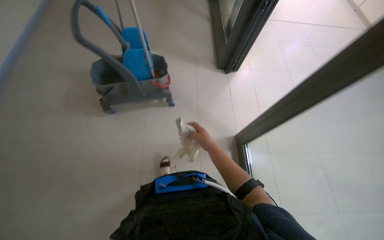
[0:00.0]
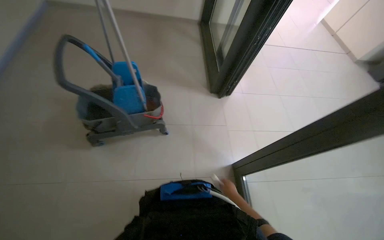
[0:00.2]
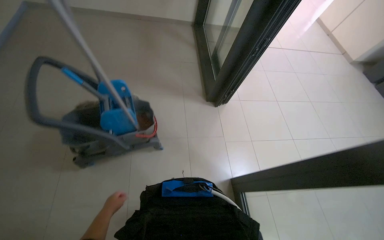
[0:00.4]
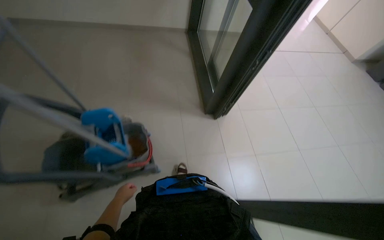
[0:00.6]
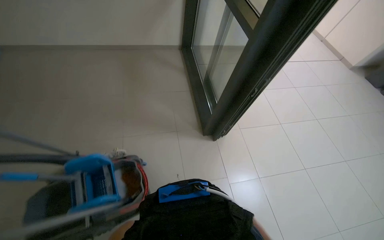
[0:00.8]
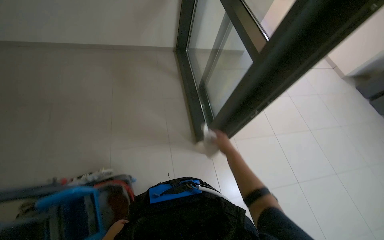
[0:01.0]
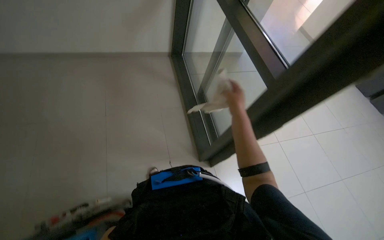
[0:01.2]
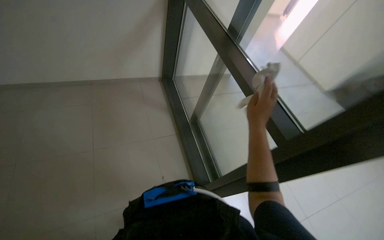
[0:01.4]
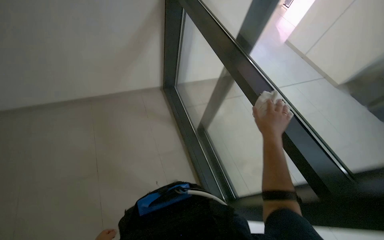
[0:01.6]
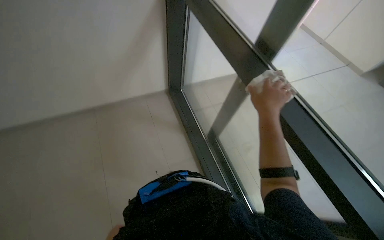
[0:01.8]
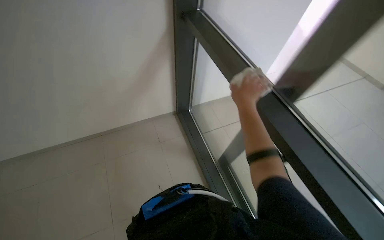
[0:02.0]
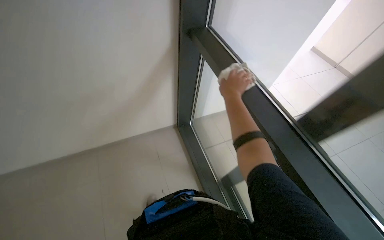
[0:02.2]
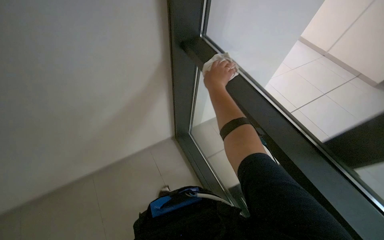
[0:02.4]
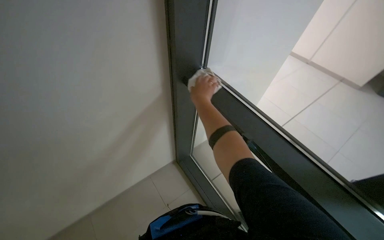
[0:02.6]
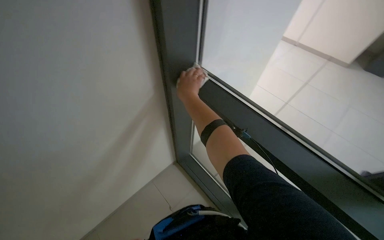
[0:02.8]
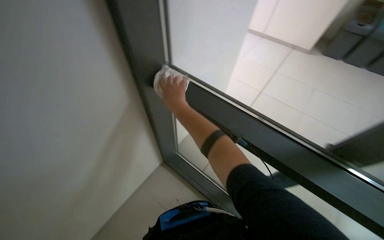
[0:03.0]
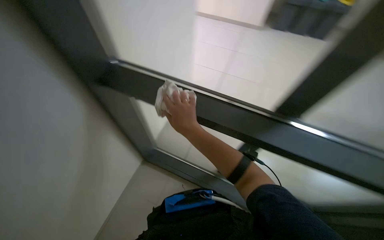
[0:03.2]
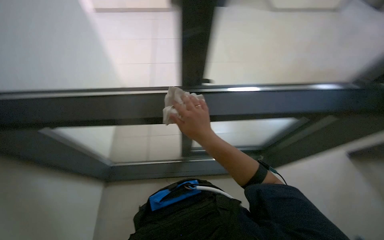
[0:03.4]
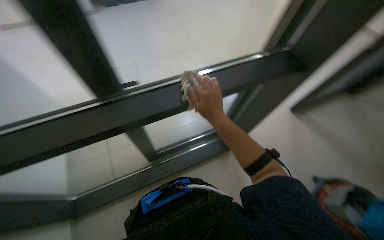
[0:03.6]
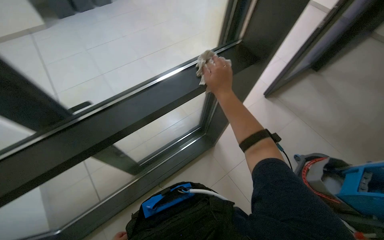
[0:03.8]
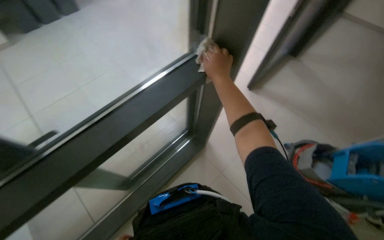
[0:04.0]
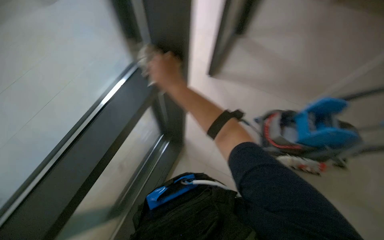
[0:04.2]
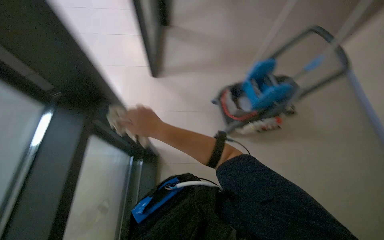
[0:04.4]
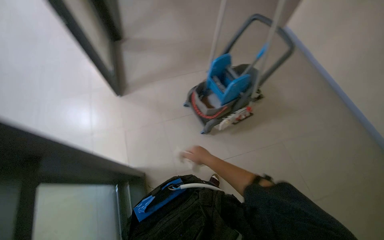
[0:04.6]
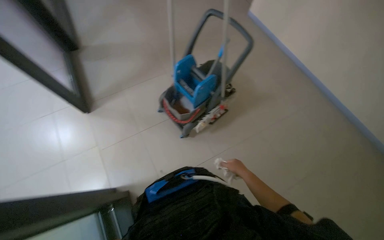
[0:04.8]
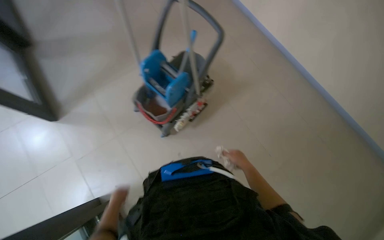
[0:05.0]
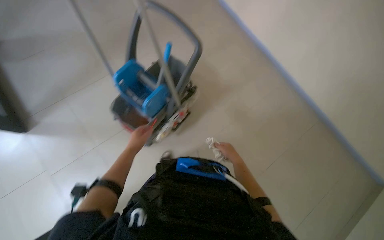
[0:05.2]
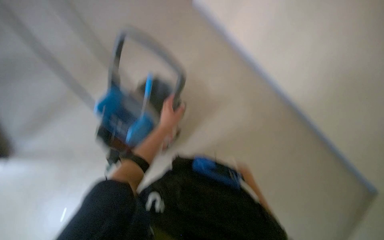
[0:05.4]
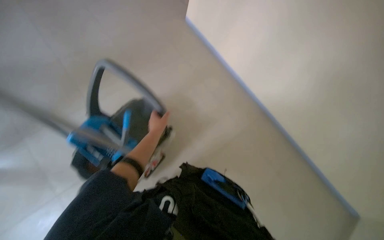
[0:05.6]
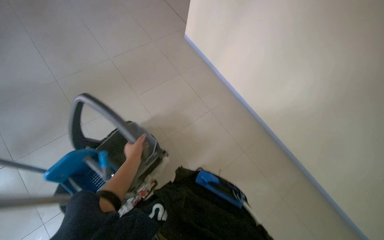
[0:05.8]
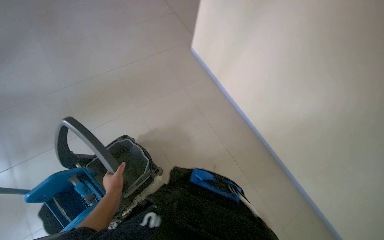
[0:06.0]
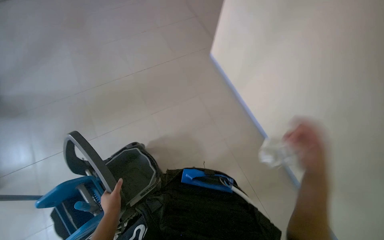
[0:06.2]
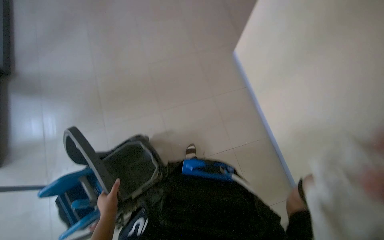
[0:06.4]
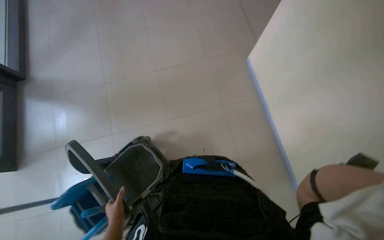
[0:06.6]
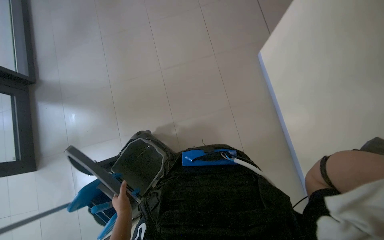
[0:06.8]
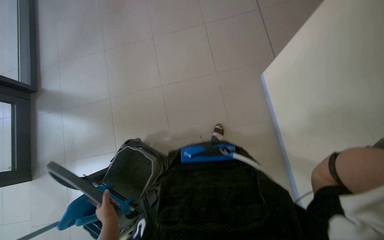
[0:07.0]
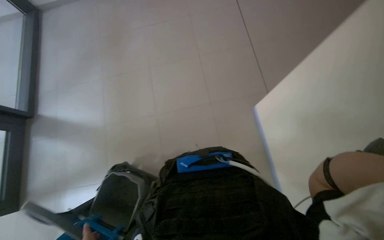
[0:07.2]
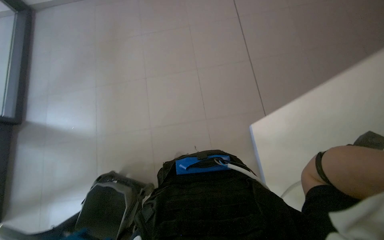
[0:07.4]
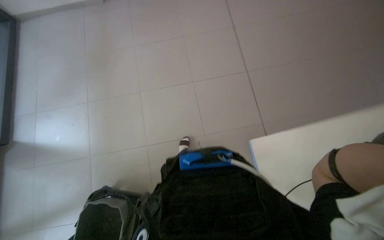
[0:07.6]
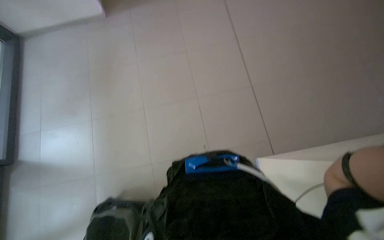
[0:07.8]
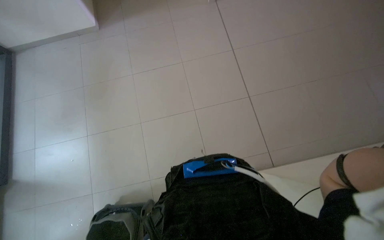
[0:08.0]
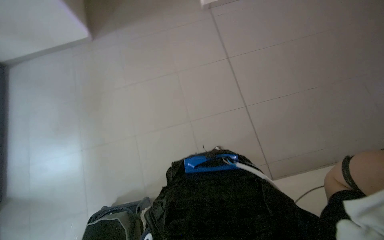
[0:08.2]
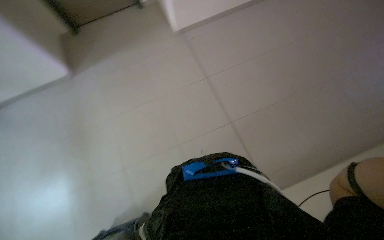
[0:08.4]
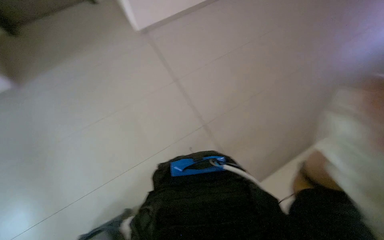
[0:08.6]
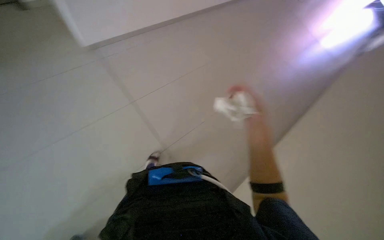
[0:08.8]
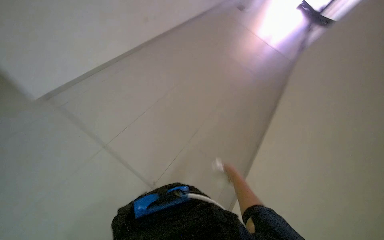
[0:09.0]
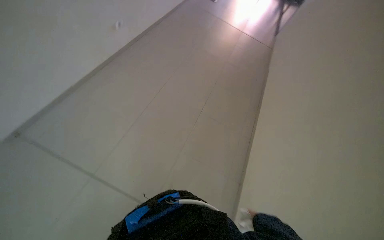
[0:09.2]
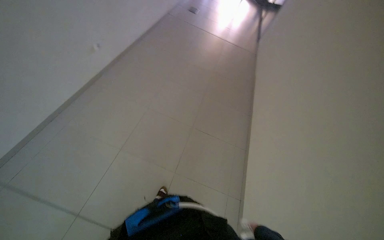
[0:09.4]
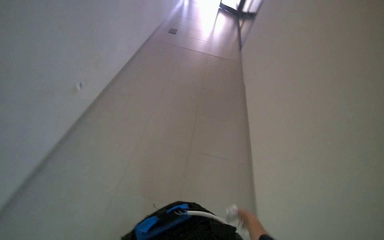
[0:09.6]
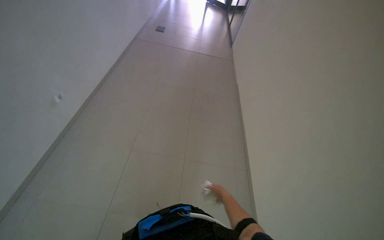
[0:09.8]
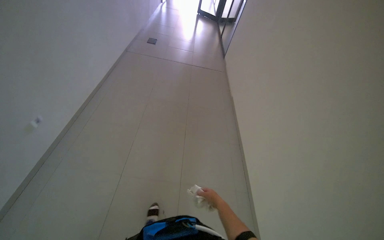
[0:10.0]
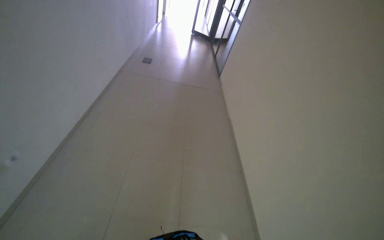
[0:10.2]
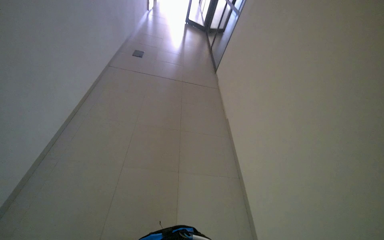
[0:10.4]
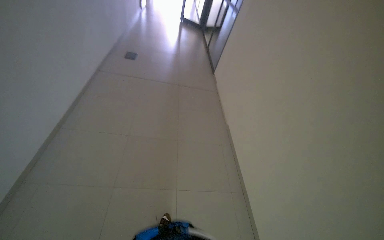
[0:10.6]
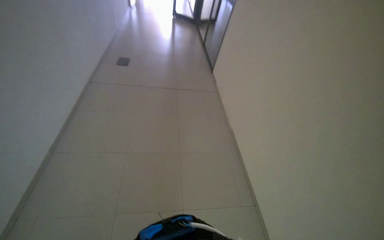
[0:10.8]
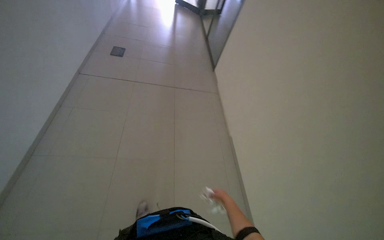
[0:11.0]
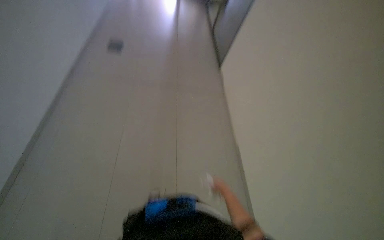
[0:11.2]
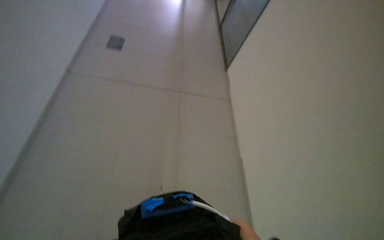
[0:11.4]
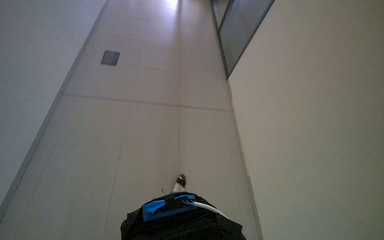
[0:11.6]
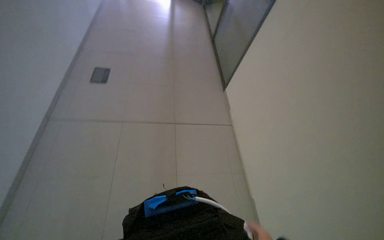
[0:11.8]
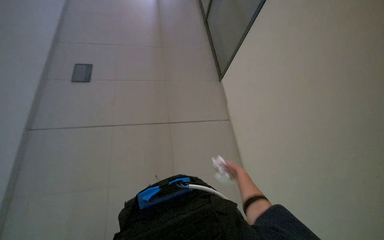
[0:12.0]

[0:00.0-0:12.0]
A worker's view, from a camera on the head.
Job: wiping surfaces.
The whole recording: Wiping glass door frames. The worker wipes the frames of the glass doors with a white cloth.
0:00.0 to 0:01.6: The wearer moves some 1 m. The wearer looks roughly 15 degrees further upward.
0:01.6 to 0:03.0: The scene turns about 25 degrees counterclockwise in the picture. The right hand shifts approximately 25 cm to the left and up the picture.
0:03.0 to 0:04.4: The wearer's head swings about 45 degrees to the right.
0:04.4 to 0:06.0: The camera is carried approximately 80 cm. The wearer's head swings some 40 degrees to the right.
0:07.6 to 0:09.0: The camera travels about 80 cm. The wearer's head swings some 25 degrees to the right.
0:09.0 to 0:10.4: The right hand goes approximately 15 cm farther from the camera.

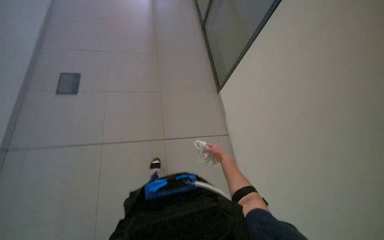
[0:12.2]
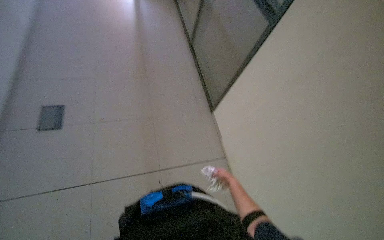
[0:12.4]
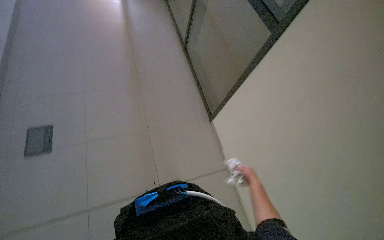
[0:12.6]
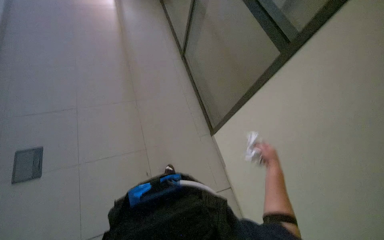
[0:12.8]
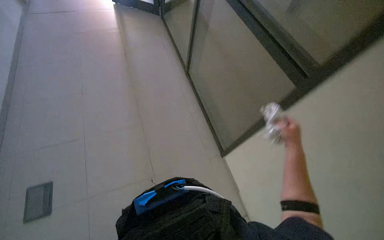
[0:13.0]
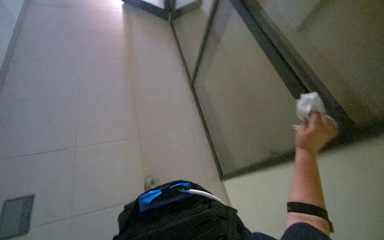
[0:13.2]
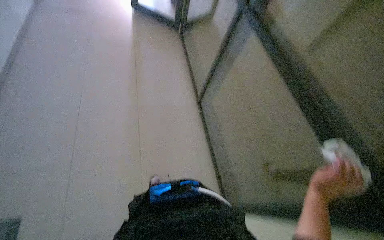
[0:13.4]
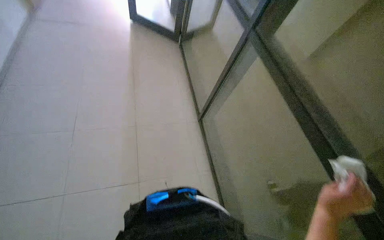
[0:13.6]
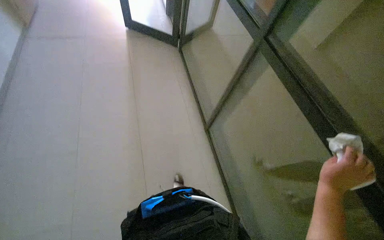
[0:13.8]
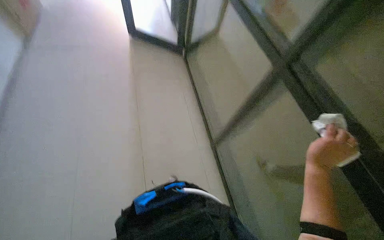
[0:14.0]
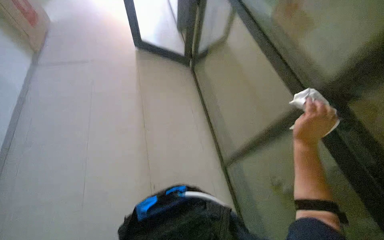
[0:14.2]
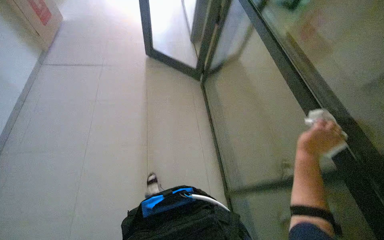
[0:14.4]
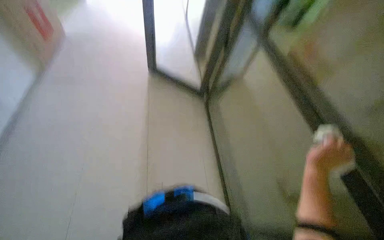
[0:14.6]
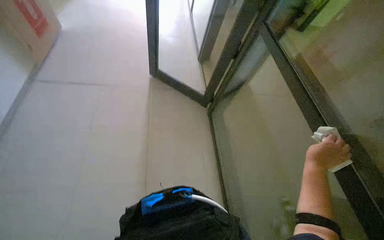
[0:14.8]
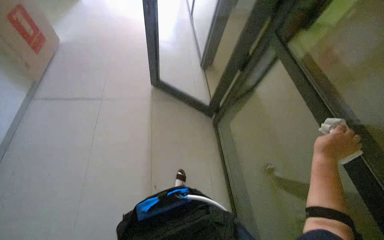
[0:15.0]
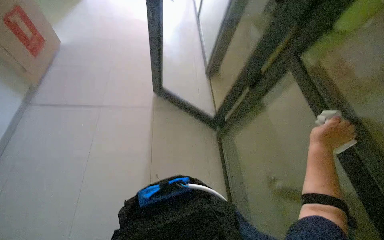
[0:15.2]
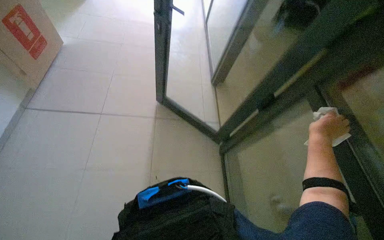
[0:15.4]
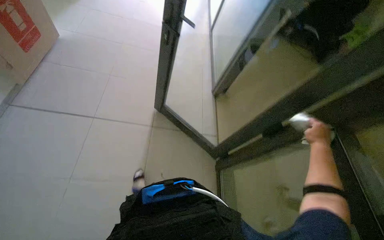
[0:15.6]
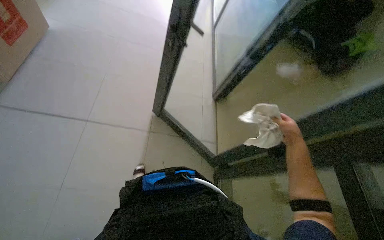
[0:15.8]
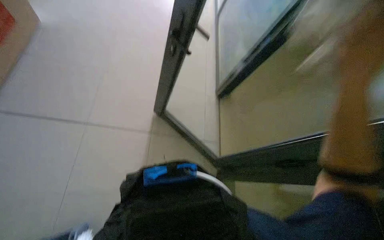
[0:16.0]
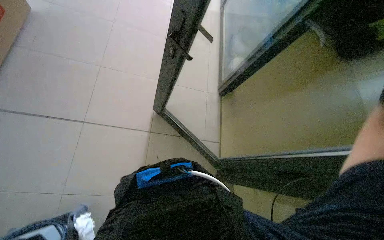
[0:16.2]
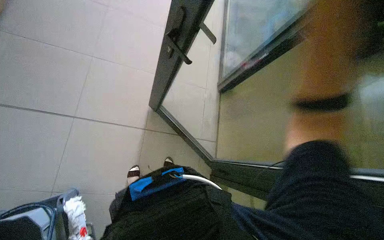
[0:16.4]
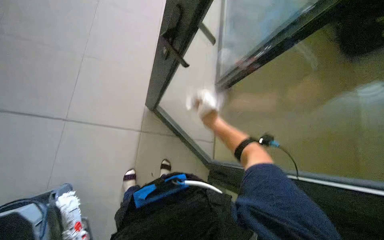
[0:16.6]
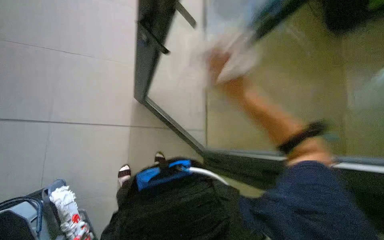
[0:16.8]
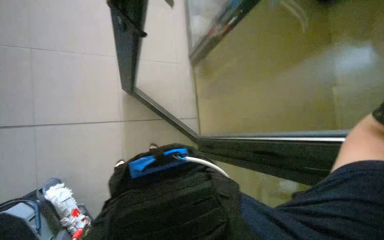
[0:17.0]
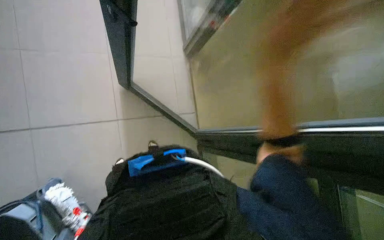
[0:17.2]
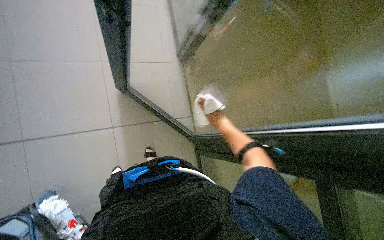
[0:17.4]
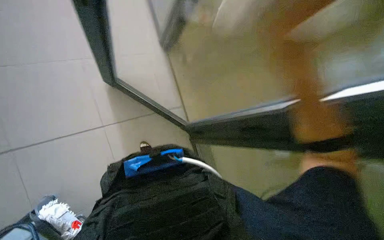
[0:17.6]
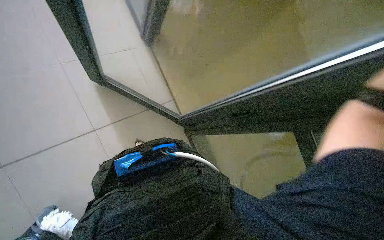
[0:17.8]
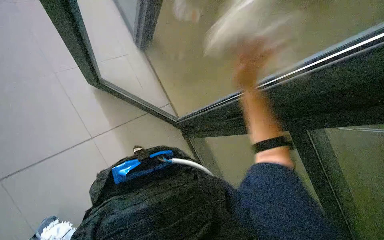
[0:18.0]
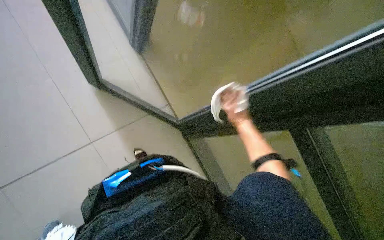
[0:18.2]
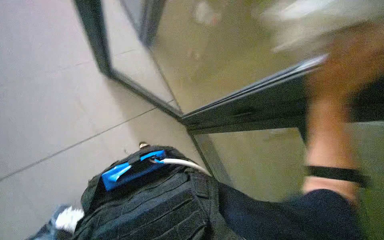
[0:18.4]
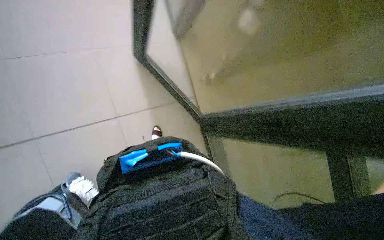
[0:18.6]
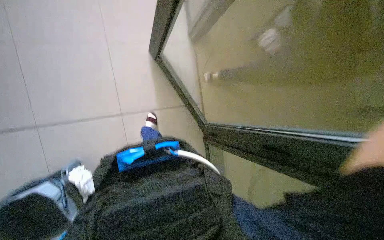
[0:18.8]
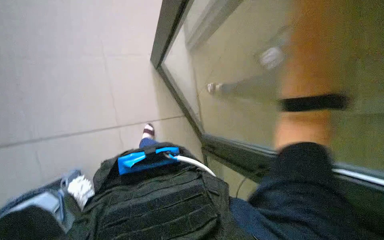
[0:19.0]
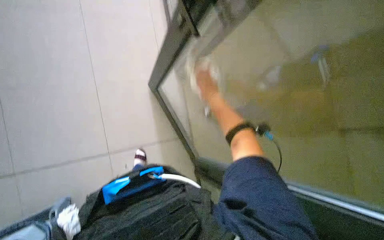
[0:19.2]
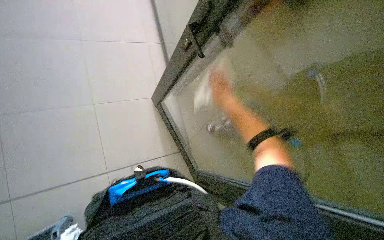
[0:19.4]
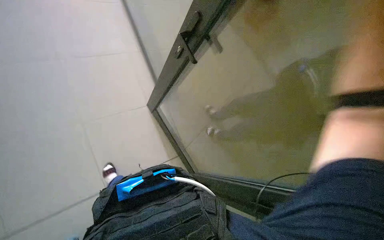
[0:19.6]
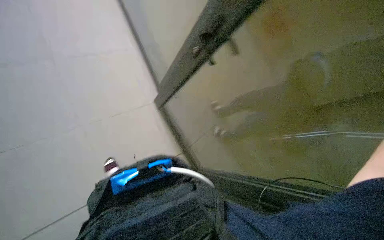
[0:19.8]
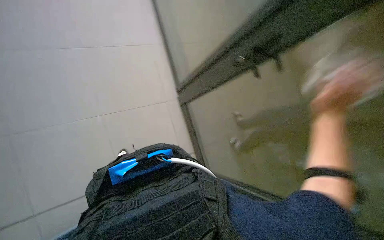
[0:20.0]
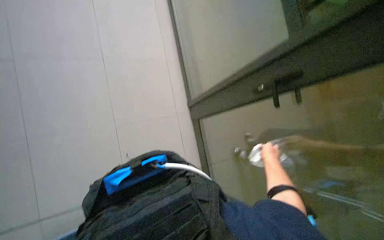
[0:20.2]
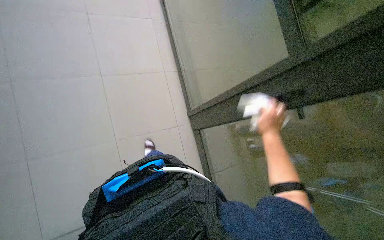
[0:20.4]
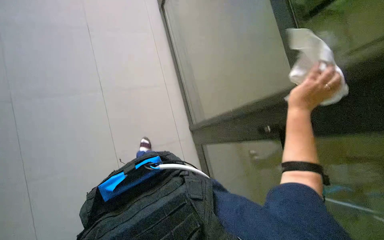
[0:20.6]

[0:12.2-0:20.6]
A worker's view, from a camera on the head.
Job: wiping surfaces.
The whole recording: Wiping glass door frames. The worker wipes the frames of the glass doors with a white cloth.
0:13.6 to 0:15.0: The right hand goes approximately 15 cm up the picture.
0:16.4 to 0:17.8: The wearer's head swings roughly 25 degrees to the right. The wearer looks roughly 15 degrees further downward.
0:19.2 to 0:20.6: The head rotates about 35 degrees to the left.
